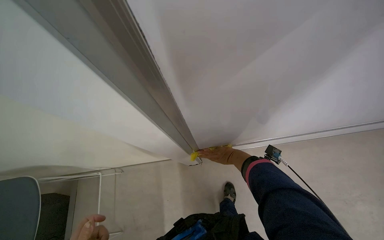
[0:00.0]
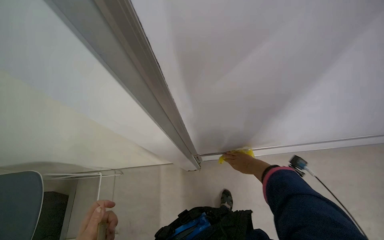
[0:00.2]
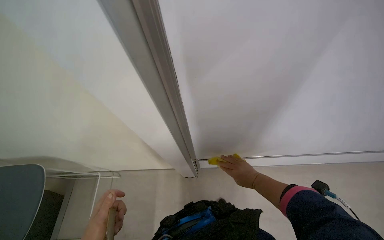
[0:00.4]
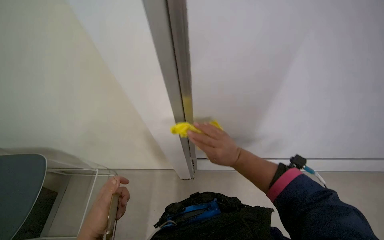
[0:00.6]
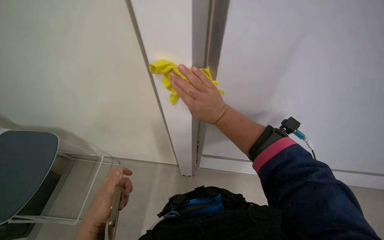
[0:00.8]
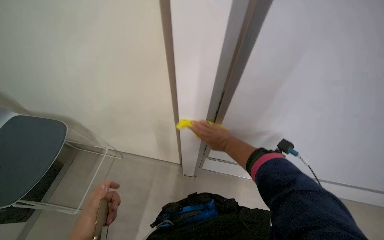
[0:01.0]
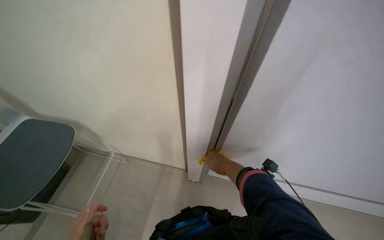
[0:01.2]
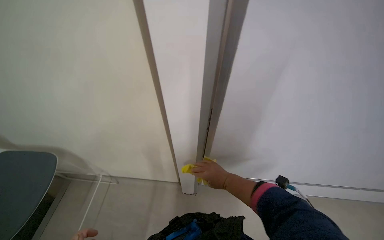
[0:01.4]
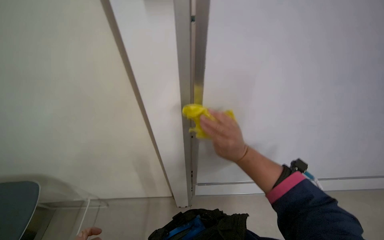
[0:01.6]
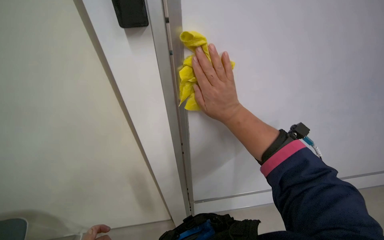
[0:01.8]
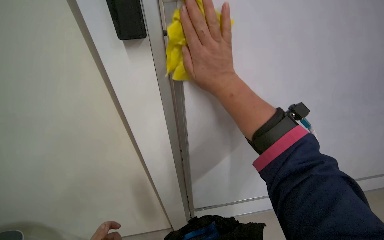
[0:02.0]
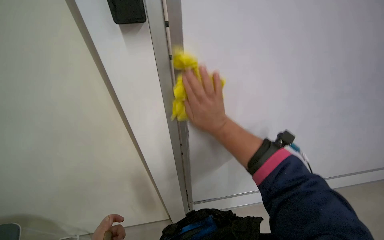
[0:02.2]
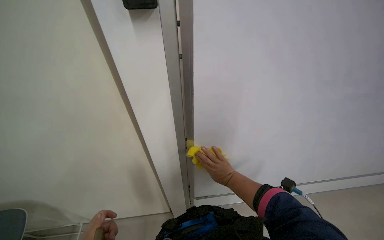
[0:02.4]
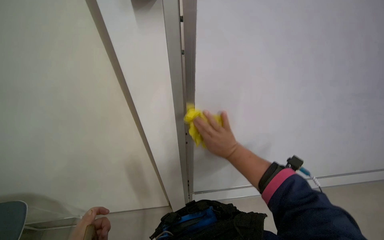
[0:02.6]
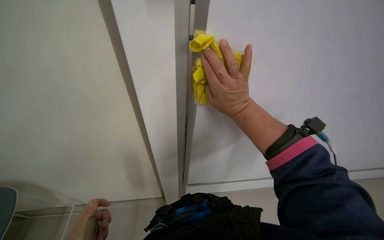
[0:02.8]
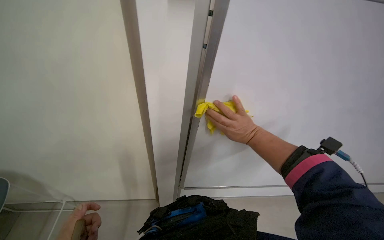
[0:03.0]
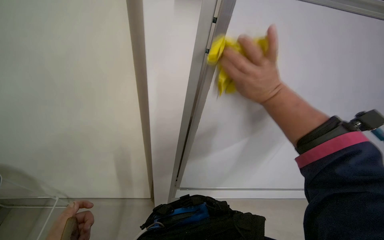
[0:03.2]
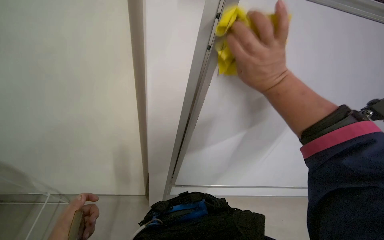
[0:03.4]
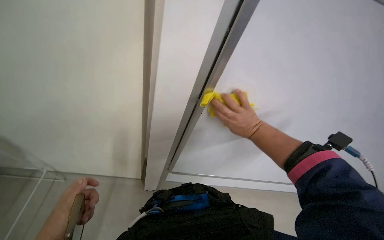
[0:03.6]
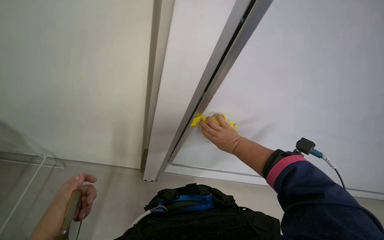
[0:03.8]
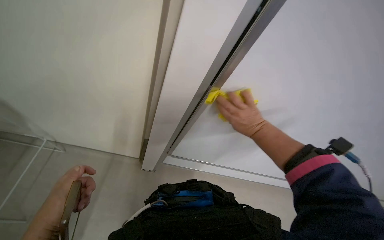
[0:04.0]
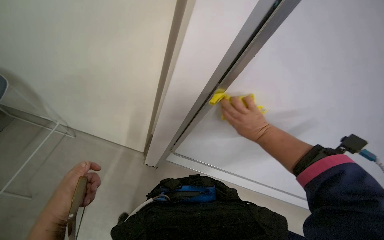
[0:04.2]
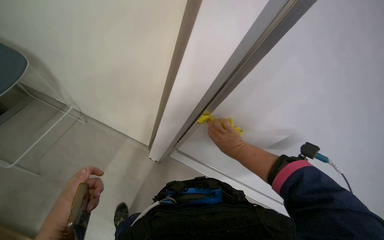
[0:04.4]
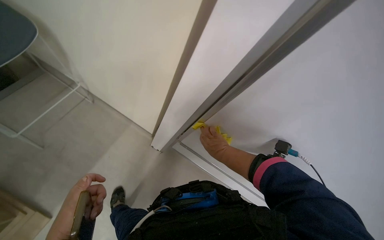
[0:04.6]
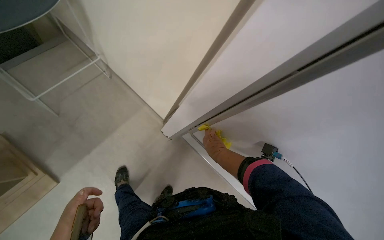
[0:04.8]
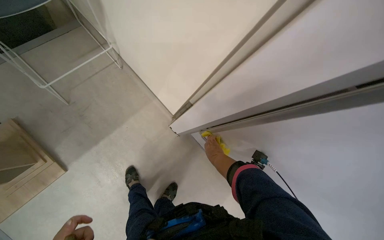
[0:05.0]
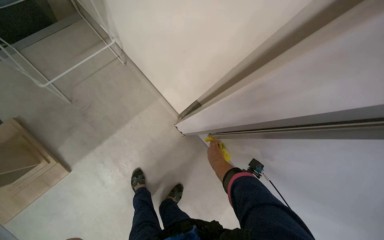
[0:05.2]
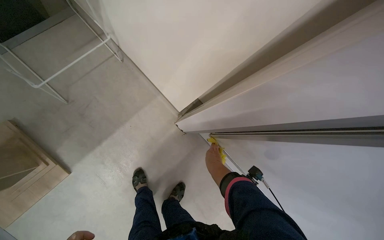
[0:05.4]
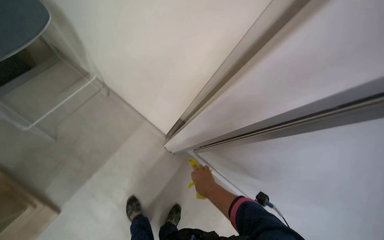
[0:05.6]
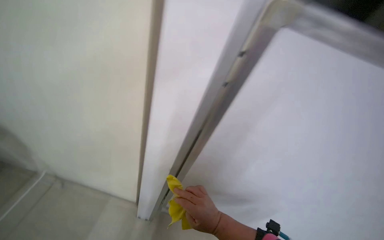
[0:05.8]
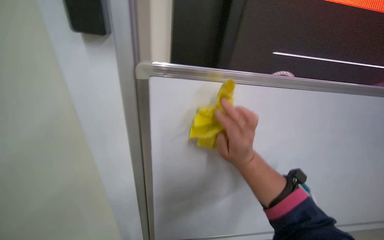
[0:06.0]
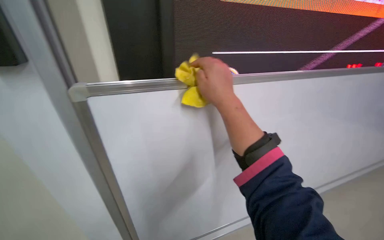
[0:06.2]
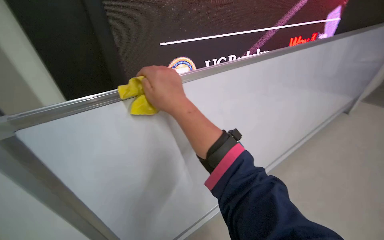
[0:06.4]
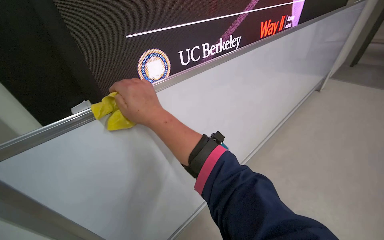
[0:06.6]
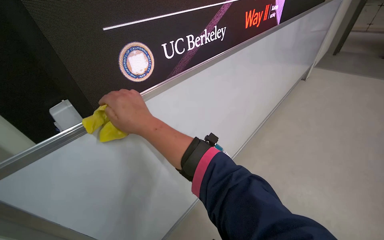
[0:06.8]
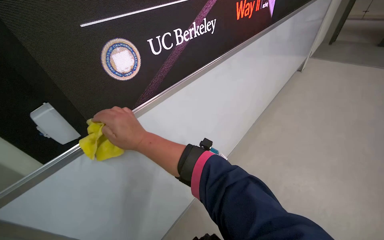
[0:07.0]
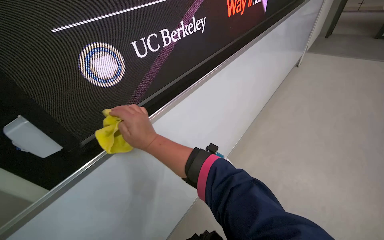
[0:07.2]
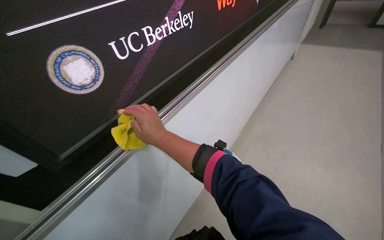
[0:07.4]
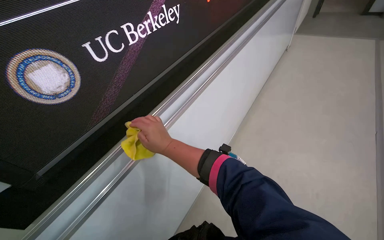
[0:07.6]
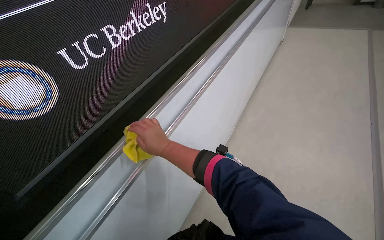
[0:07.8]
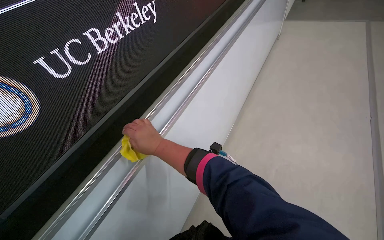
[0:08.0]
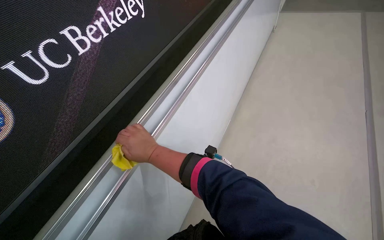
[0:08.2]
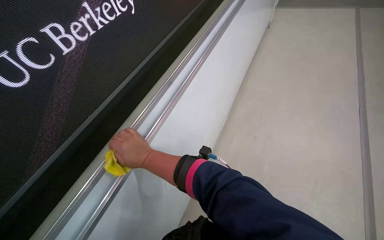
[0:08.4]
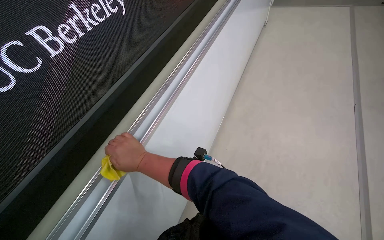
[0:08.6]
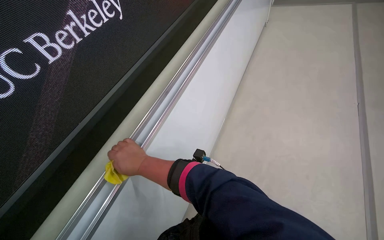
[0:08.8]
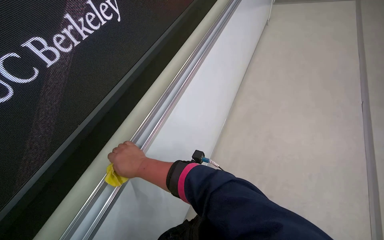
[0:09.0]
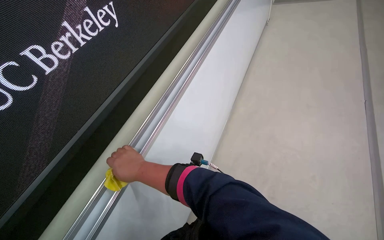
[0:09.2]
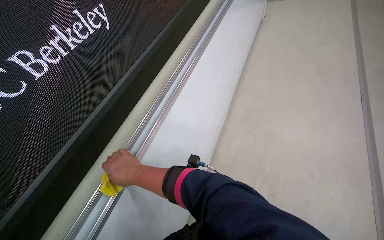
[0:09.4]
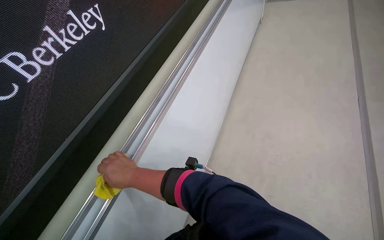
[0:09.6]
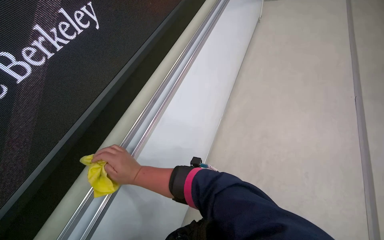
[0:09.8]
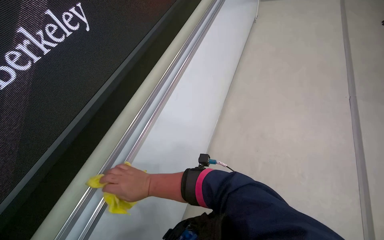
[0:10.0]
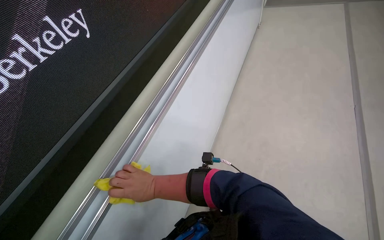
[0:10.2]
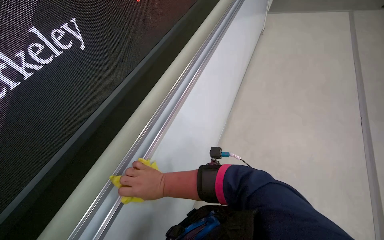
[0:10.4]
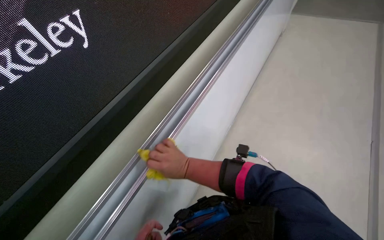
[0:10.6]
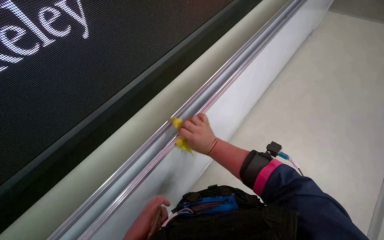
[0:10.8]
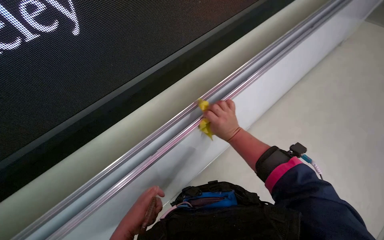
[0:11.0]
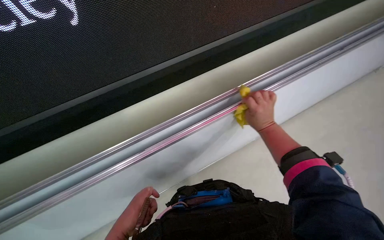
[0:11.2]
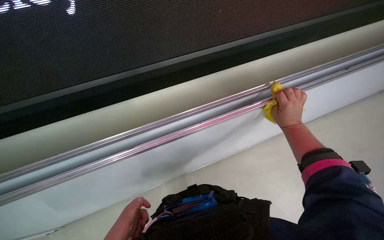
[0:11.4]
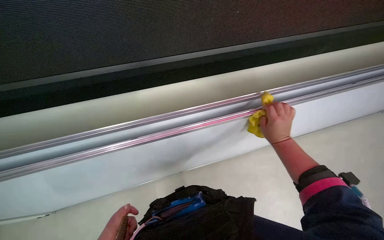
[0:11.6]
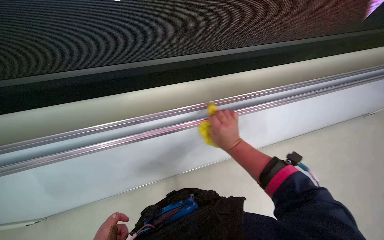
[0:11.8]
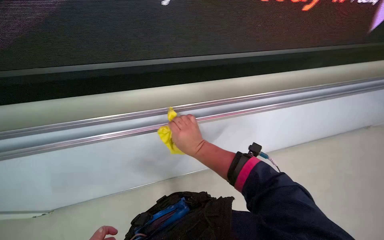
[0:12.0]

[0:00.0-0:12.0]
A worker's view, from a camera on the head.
Job: wiping surfaces.
The whole recording: Wiping whiteboard. The worker wipes the whiteboard with a yellow cloth.
0:00.0 to 0:01.6: The right hand goes nearer and farther, about 25 cm each way, reversing 2 times.
0:03.0 to 0:04.4: The right hand swings nearer and farther, roughly 25 cm each way, with 3 reversals.
0:06.0 to 0:07.6: The head rotates some 45 degrees to the right. The camera pitches downward, by roughly 20 degrees.
0:10.4 to 0:12.0: The right hand travels farther from the camera by some 10 cm, and travels to the right and back again, about 40 cm each way.

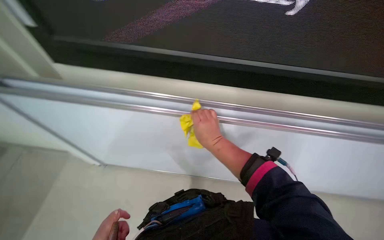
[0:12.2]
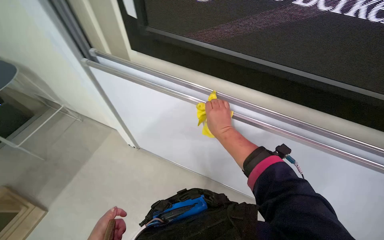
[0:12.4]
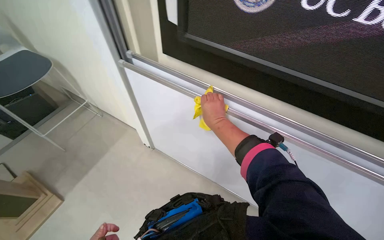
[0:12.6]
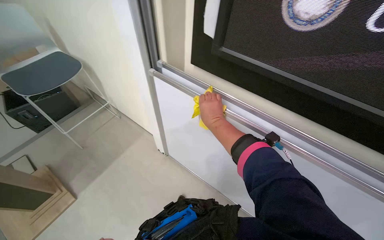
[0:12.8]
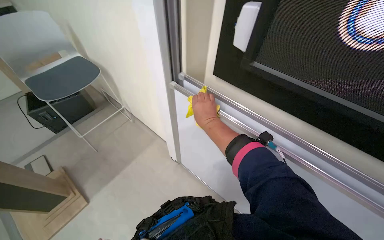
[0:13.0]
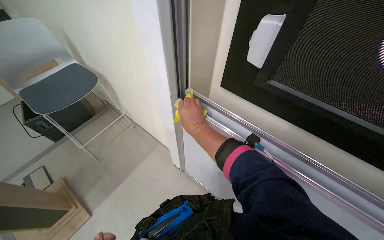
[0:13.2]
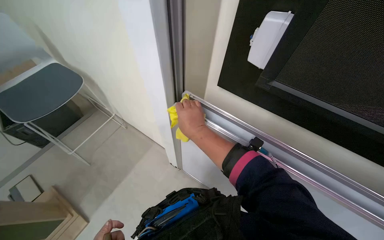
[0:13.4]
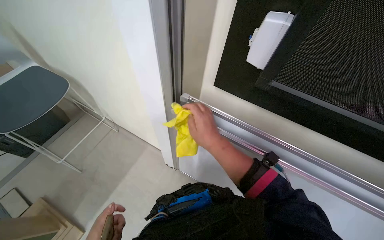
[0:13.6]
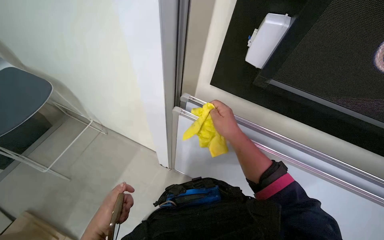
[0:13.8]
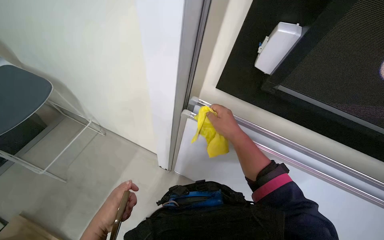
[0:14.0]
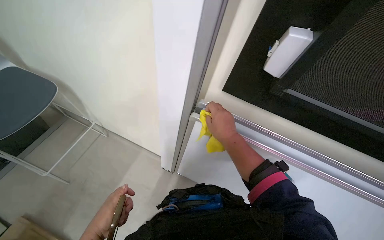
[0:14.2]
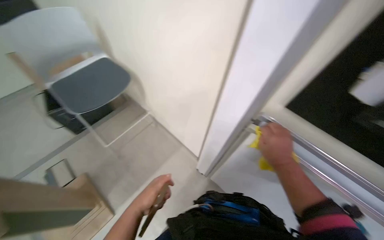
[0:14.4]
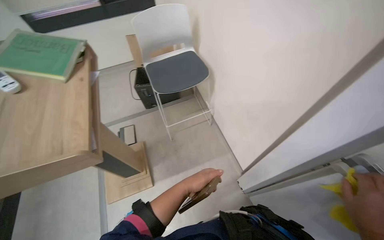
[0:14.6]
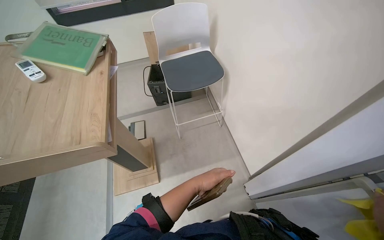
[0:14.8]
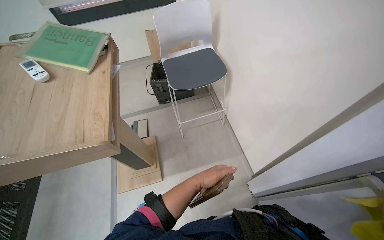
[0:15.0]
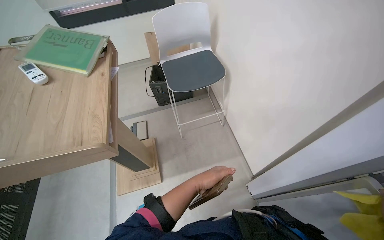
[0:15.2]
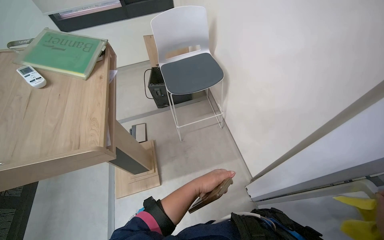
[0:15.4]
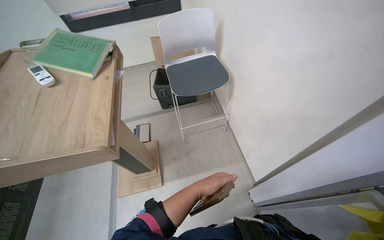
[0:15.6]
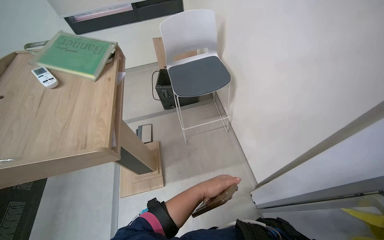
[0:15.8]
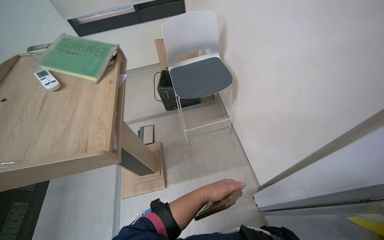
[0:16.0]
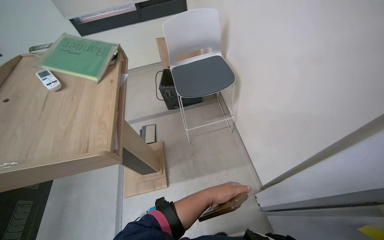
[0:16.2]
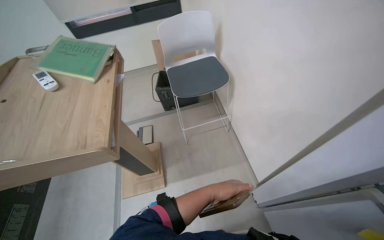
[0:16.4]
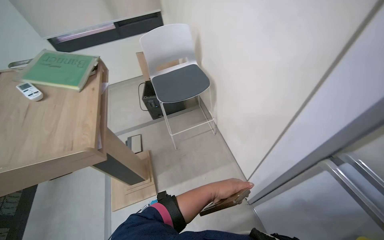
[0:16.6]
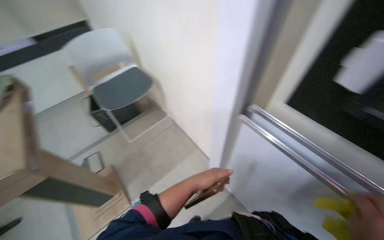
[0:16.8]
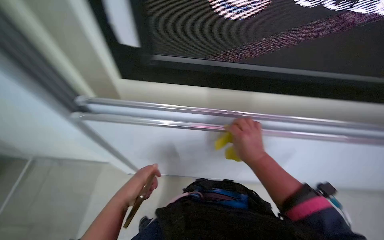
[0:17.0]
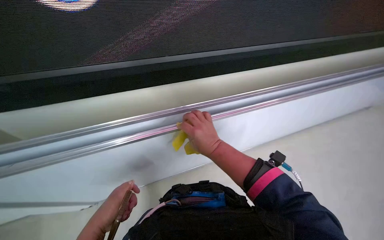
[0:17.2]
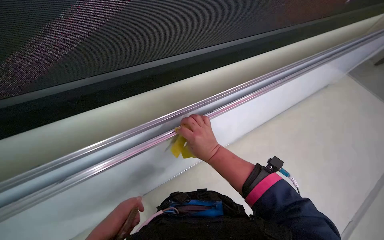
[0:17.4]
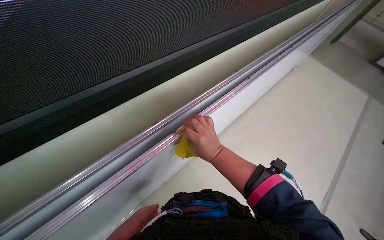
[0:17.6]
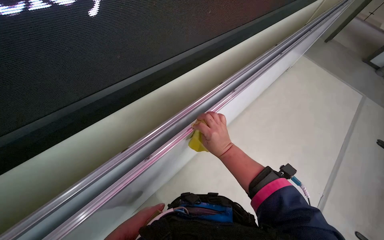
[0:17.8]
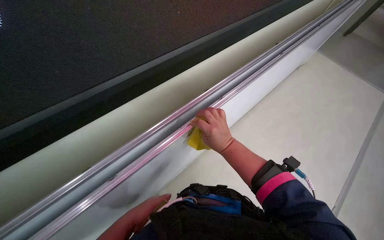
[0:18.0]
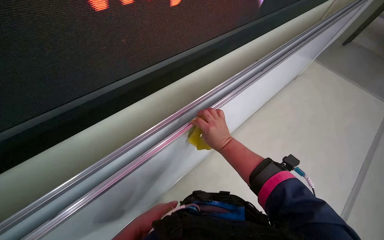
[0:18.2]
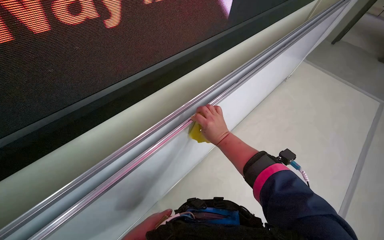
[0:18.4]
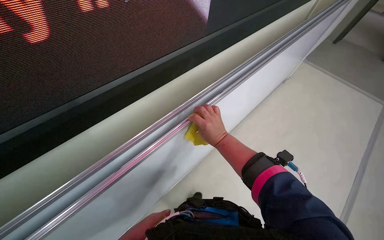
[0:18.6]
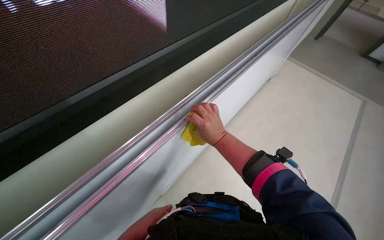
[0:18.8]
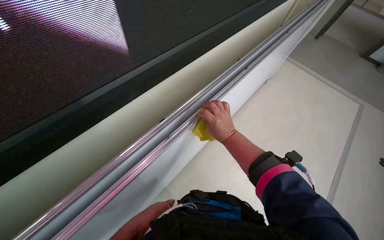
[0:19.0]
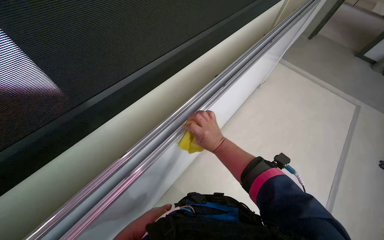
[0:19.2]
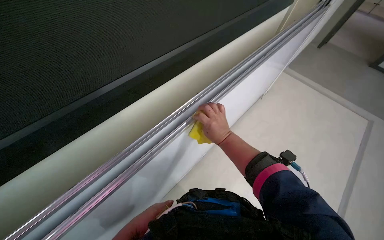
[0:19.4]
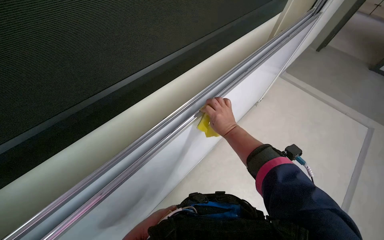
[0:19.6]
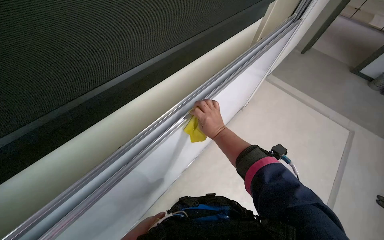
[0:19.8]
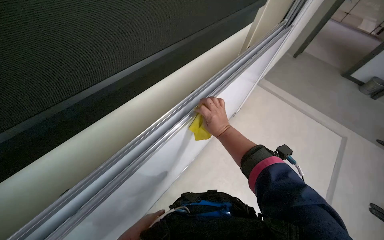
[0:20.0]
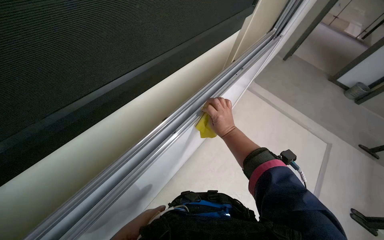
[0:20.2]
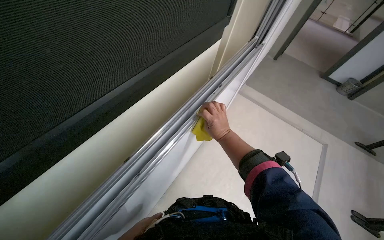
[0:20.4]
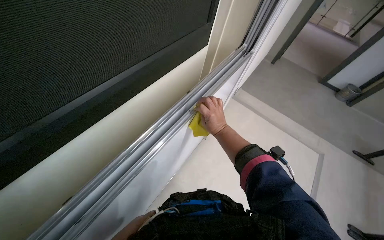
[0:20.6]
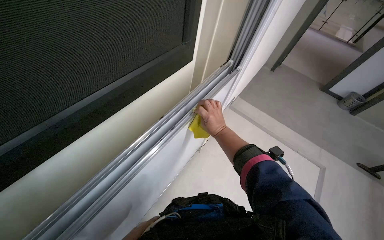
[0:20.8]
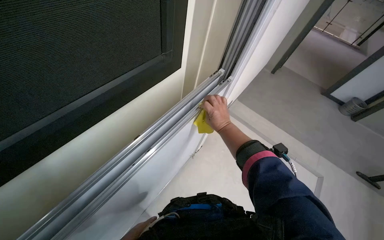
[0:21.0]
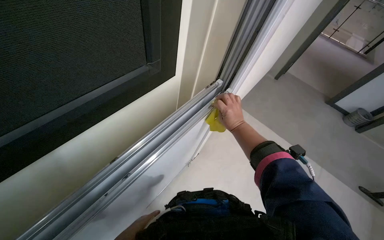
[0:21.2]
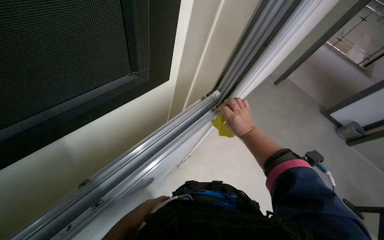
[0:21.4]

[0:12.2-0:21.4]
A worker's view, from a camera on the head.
Job: wiping surfaces.
The whole recording: Wiping whiteboard. The worker wipes the whiteboard with a yellow cloth.
0:12.2 to 0:13.8: The head travels approximately 50 cm.
0:13.8 to 0:15.2: The wearer looks about 50 degrees further to the left.
0:15.2 to 0:16.8: The wearer looks some 20 degrees further to the right.
